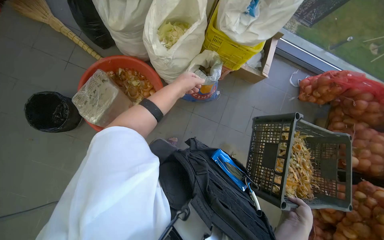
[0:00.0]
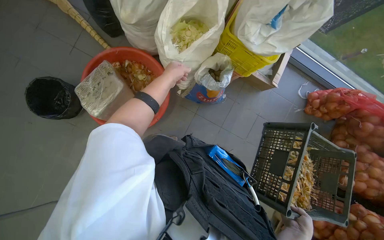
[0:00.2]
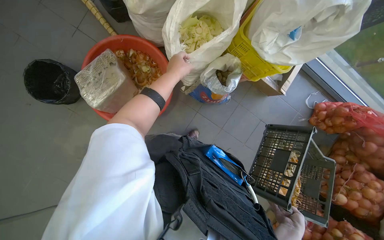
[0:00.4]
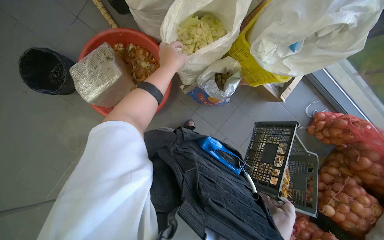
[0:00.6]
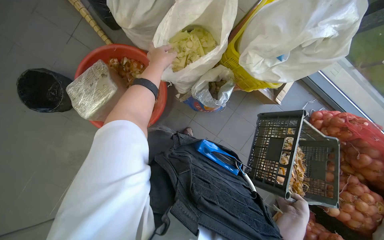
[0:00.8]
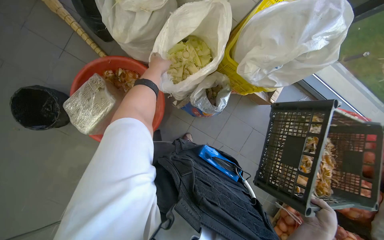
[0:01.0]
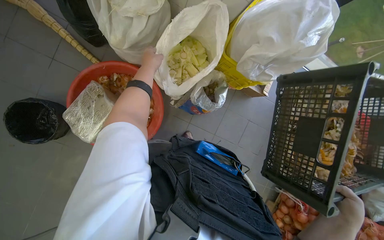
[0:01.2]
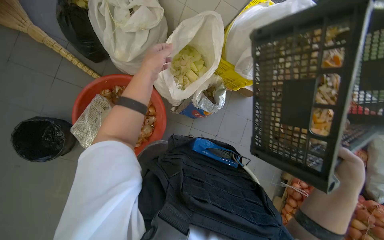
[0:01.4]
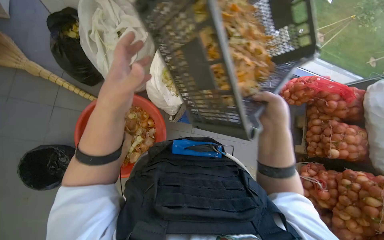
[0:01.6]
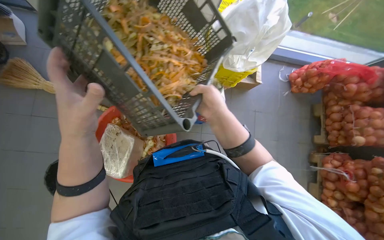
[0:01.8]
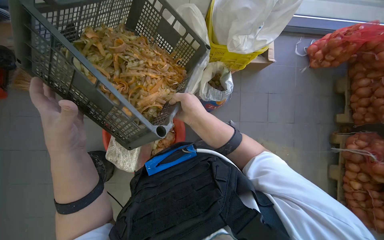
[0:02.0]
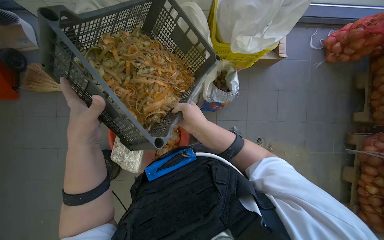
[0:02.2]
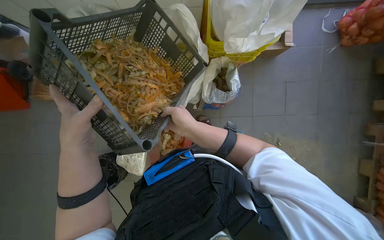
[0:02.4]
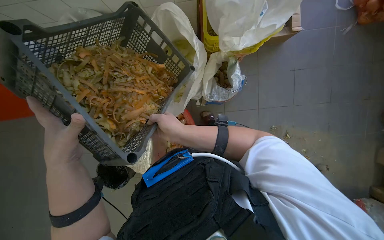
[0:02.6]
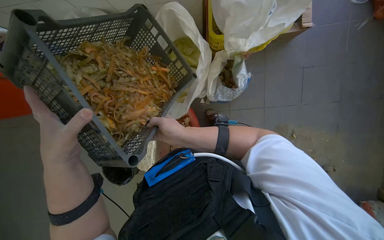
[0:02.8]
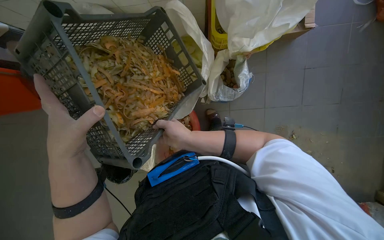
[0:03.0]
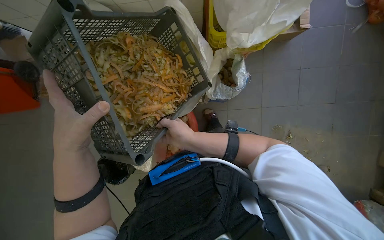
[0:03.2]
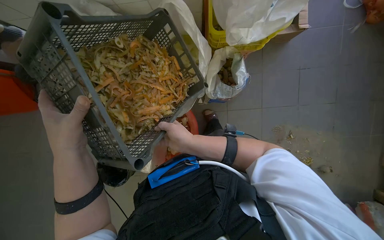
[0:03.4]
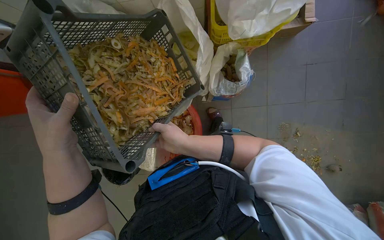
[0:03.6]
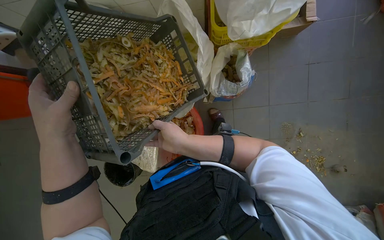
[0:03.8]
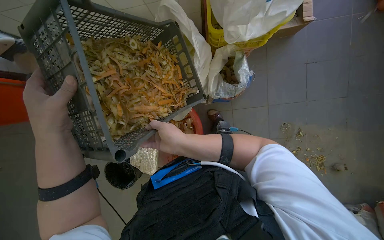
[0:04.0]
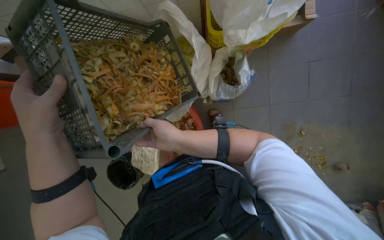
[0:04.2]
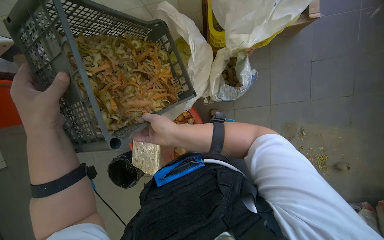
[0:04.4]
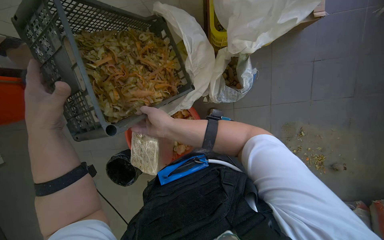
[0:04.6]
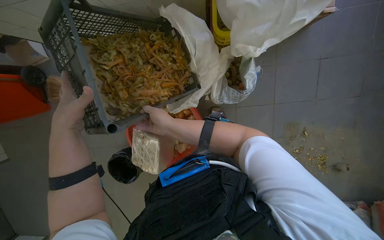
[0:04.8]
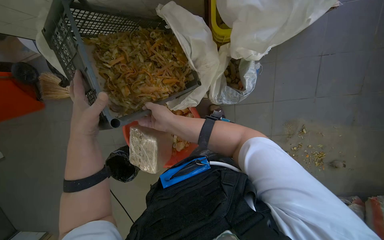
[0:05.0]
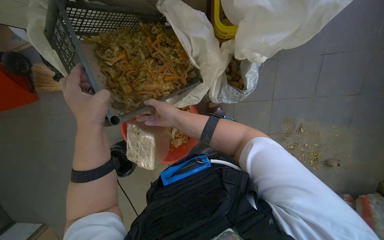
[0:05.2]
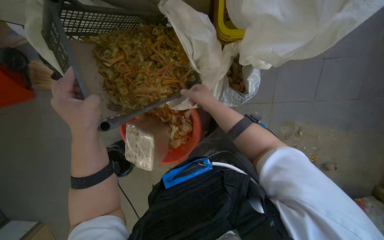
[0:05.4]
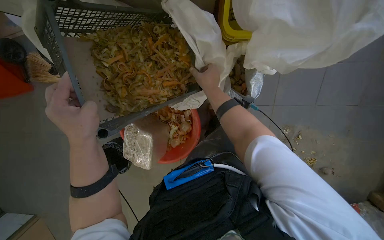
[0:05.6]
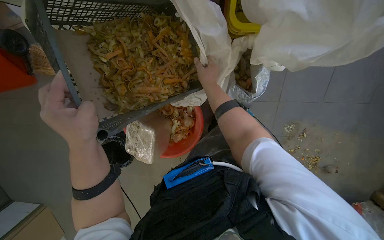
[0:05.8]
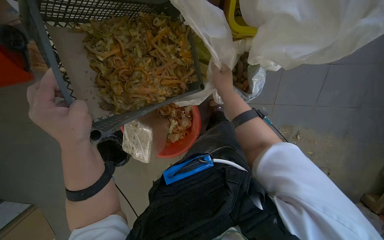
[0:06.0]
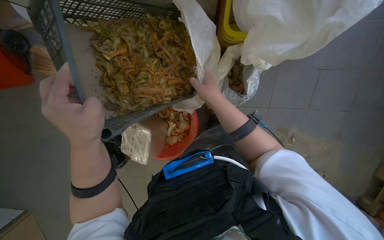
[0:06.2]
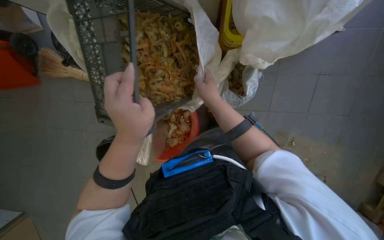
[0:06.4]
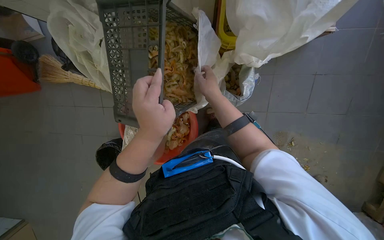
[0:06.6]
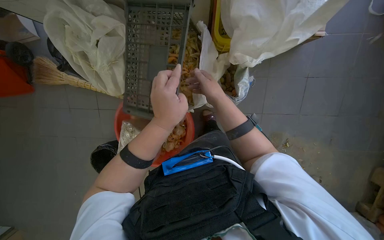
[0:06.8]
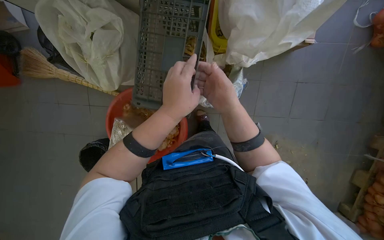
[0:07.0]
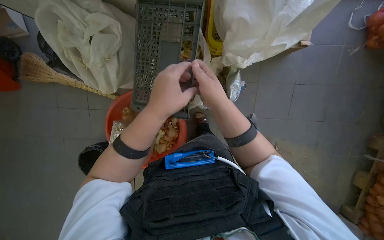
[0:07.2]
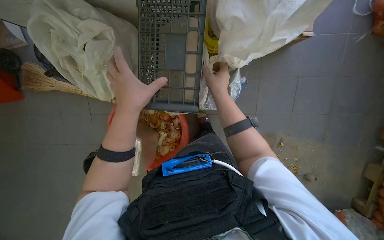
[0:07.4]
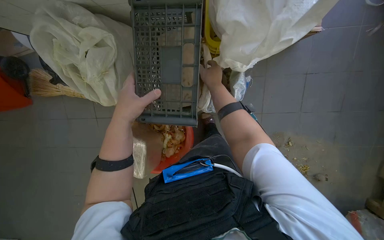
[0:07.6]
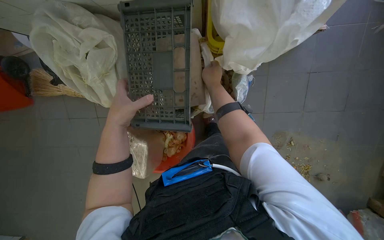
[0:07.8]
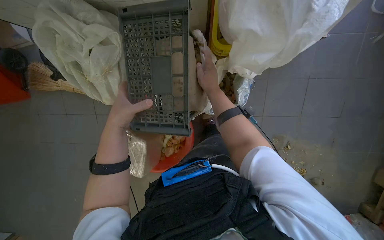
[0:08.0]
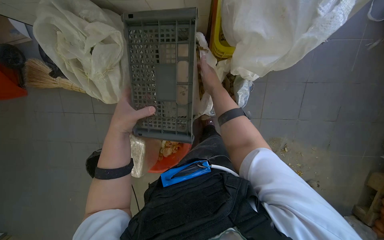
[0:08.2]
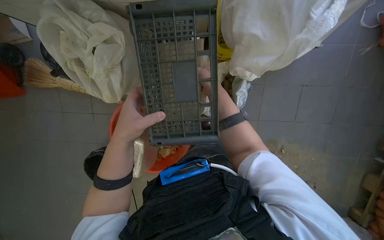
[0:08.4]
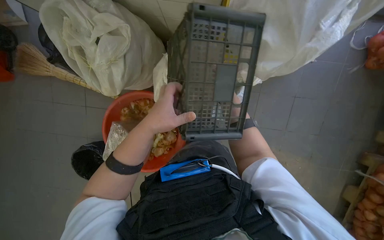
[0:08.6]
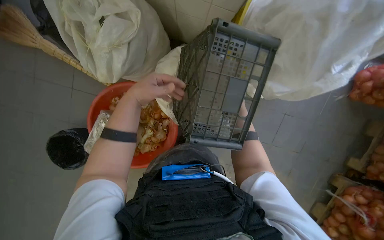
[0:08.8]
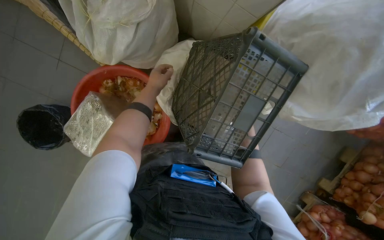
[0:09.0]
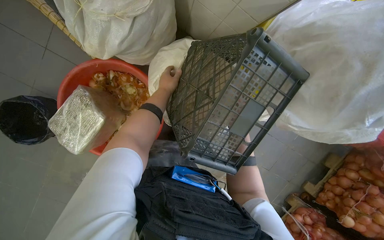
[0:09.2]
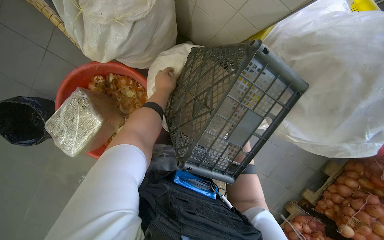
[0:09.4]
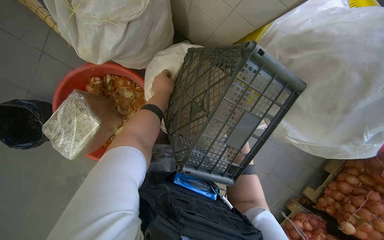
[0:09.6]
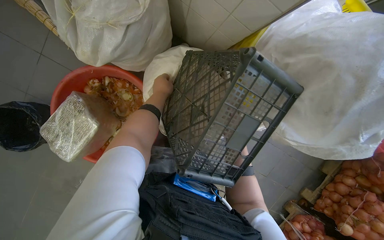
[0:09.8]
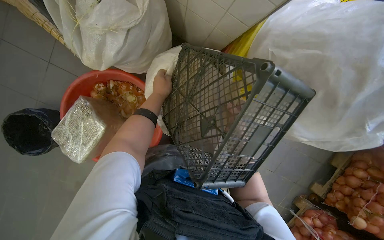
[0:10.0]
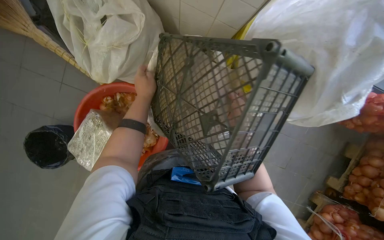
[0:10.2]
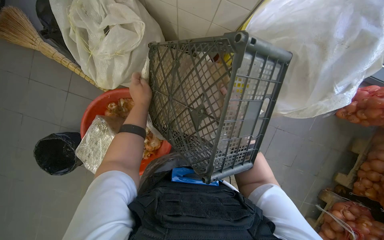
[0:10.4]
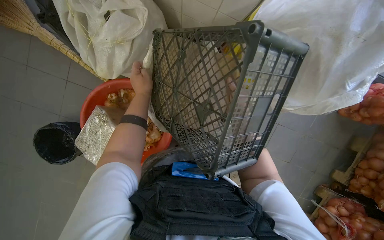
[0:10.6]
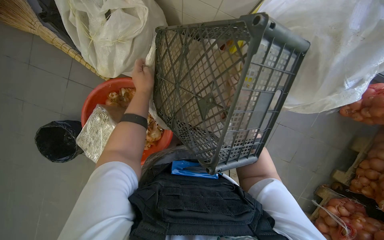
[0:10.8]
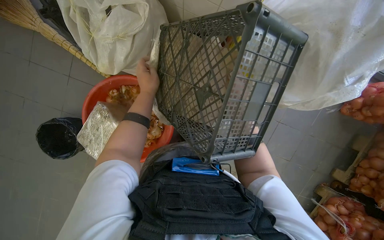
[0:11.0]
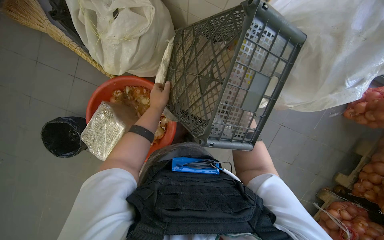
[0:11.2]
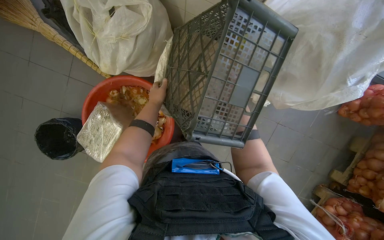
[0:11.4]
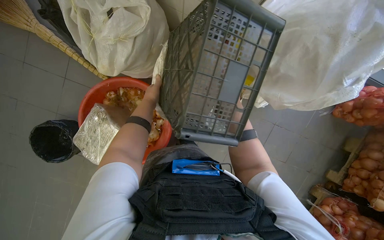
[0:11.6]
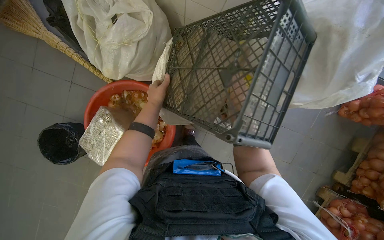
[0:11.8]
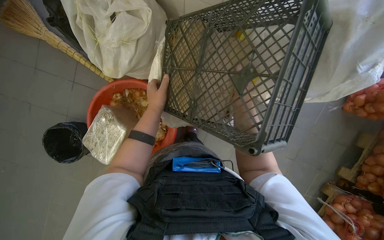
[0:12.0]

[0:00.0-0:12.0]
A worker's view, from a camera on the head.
Job: managing trash.
The whole recording: Collecting and sorting food waste. The worker collects various food waste items from different containers and bags, consolidating them into a larger bin.
0:01.6 to 0:03.0: The view pans to the left by roughly 30 degrees. The right hand goes roughly 10 cm to the left.
0:03.0 to 0:04.4: The left hand goes approximately 10 cm to the left.
0:04.4 to 0:06.0: The right hand is displaced up the picture and to the right by roughly 20 cm.
0:07.6 to 0:09.0: The left hand moves nearer and farther over roughly 15 cm, changing direction 2 times.

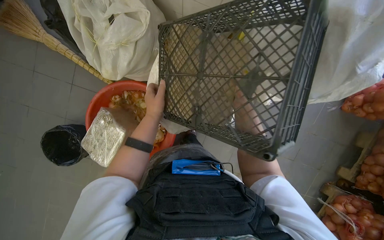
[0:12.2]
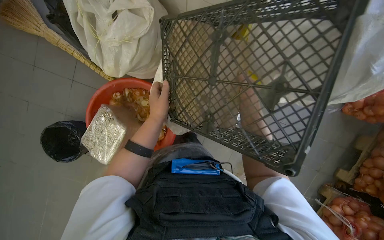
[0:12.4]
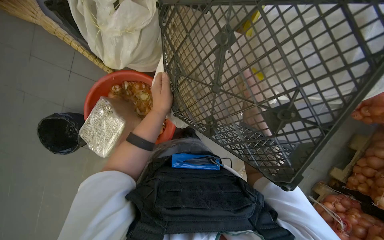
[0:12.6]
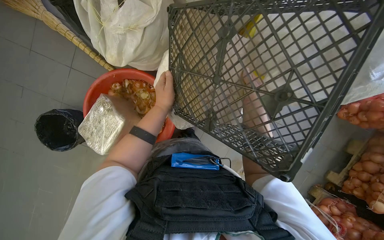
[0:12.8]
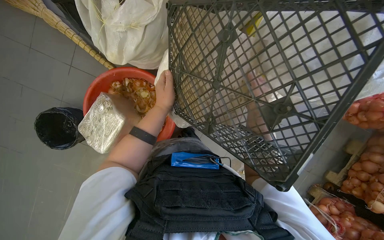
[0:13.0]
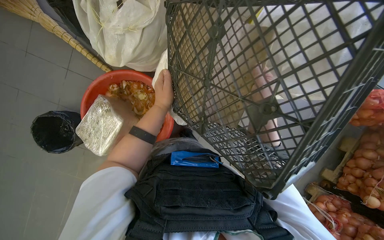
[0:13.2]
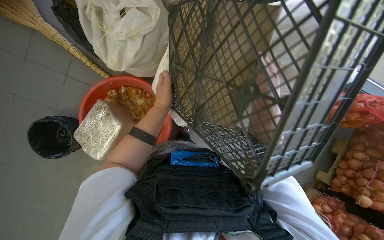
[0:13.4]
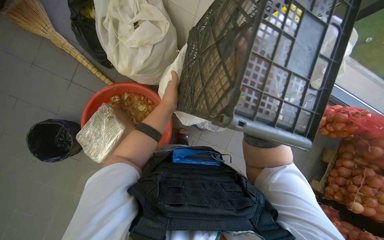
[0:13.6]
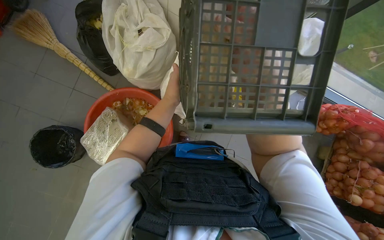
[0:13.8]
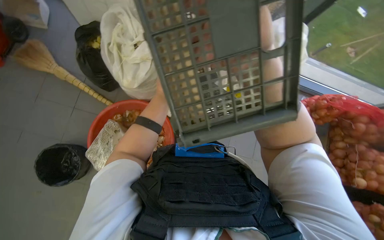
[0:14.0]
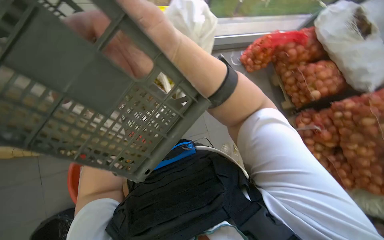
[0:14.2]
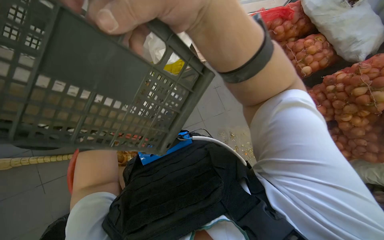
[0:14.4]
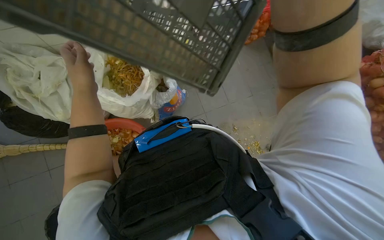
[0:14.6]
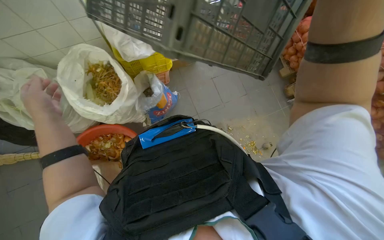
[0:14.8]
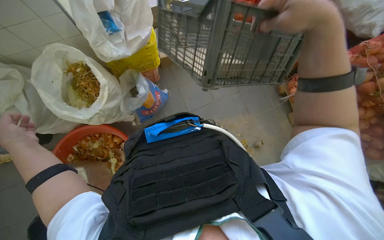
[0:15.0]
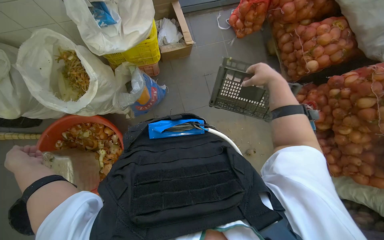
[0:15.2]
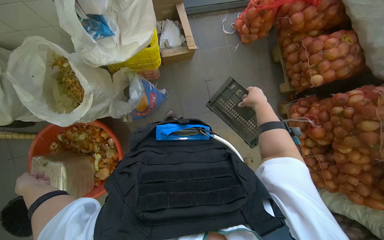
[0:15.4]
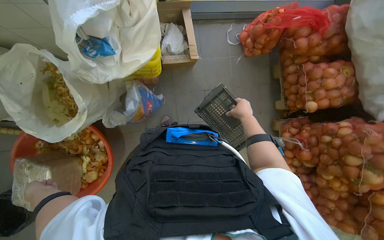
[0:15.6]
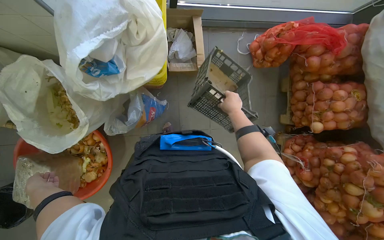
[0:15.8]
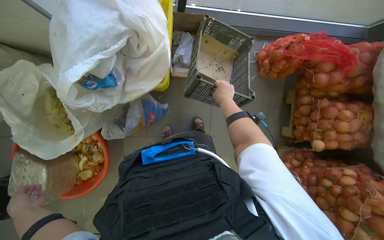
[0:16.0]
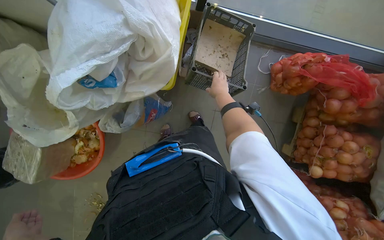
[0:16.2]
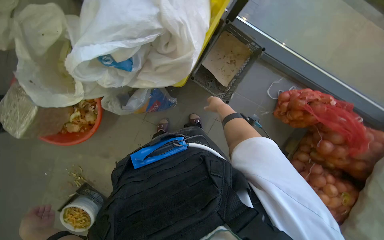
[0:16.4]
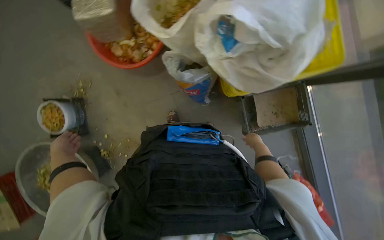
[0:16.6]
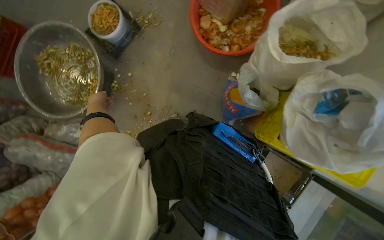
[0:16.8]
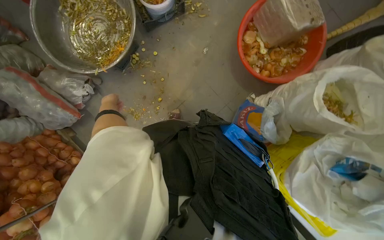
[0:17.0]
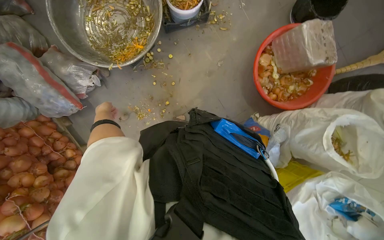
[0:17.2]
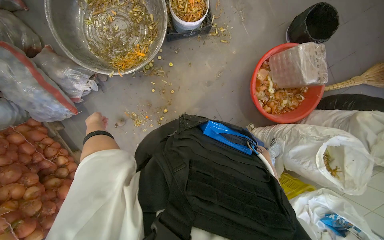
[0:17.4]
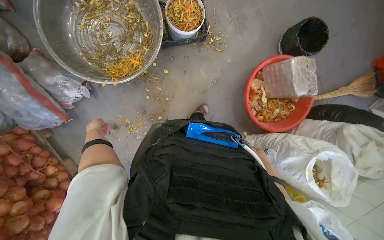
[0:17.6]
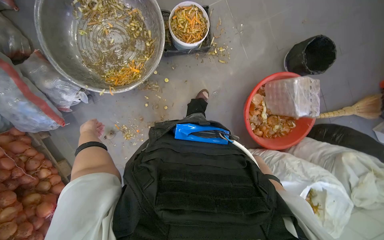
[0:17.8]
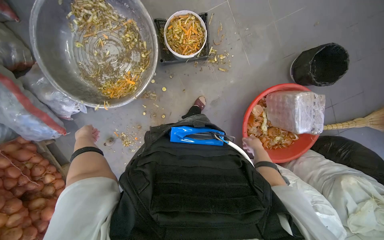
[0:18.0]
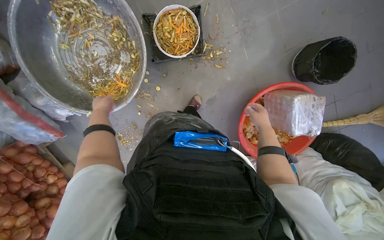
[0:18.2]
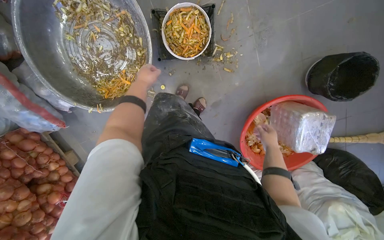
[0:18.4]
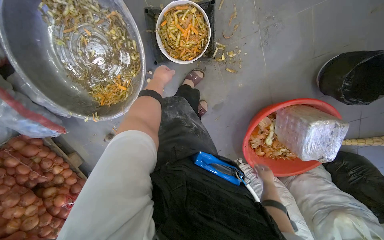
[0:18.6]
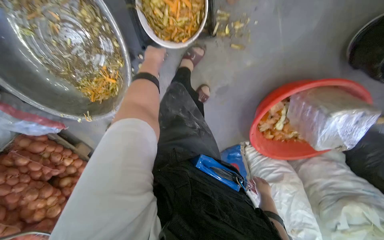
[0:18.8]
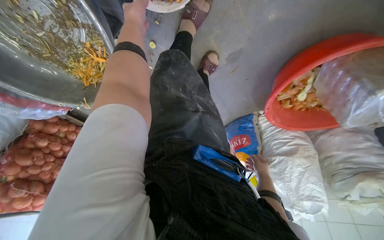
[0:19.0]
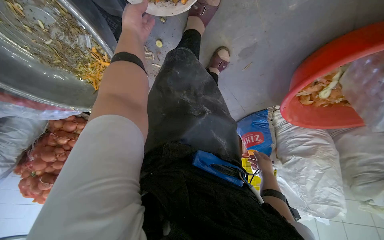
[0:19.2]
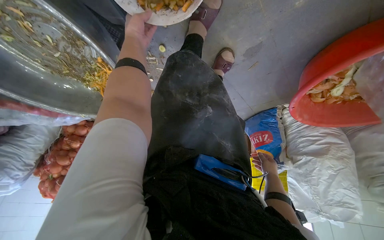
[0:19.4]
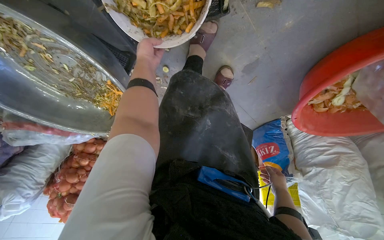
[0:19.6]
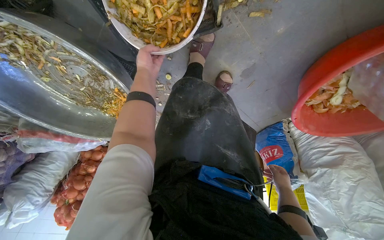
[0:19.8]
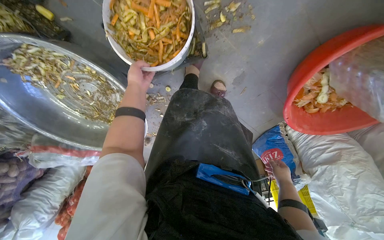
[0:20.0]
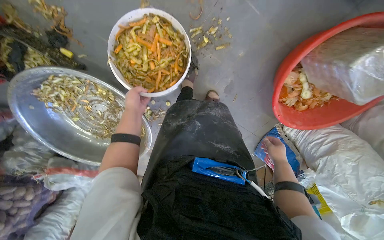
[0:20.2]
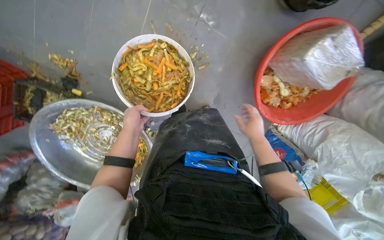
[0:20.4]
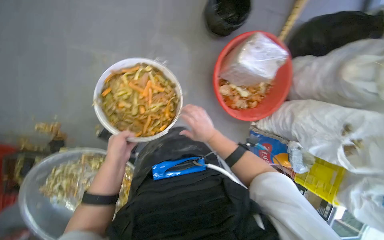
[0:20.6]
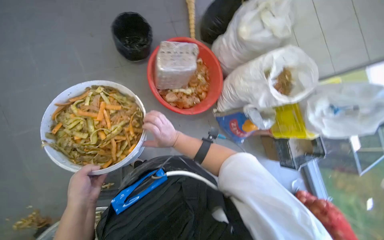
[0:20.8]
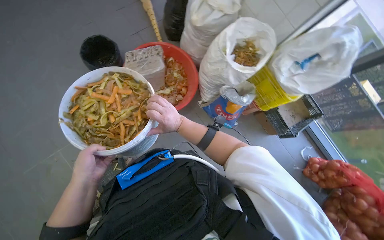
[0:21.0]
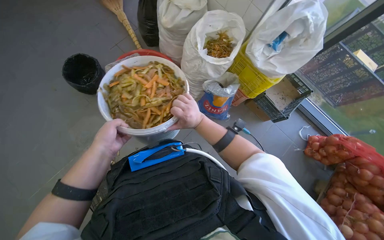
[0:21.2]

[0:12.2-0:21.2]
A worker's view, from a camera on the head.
Job: managing trash.
The whole recording: Collecting and sorting food waste. The worker collects various food waste items from different containers and bags, consolidating them into a larger bin.
0:13.8 to 0:15.2: The wearer looks roughly 45 degrees further to the right.
0:15.2 to 0:16.6: The wearer moves approximately 50 cm. Everything in view rotates about 65 degrees clockwise.
0:16.6 to 0:18.2: The head travels approximately 90 cm. The scene turns roughly 70 degrees clockwise in the picture.
0:18.2 to 0:19.8: The head travels roughly 70 cm. The camera is aimed about 25 degrees further to the left. The camera pitches downward, by about 35 degrees.
0:19.8 to 0:21.2: The wearer moves some 80 cm. The view tilts approximately 50 degrees upward. The scene turns some 85 degrees counterclockwise in the picture.
